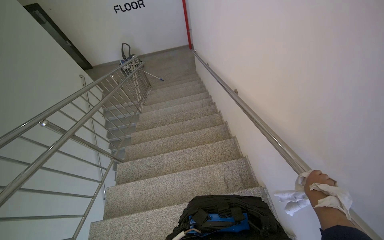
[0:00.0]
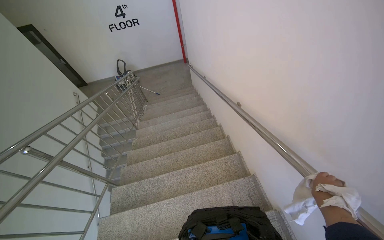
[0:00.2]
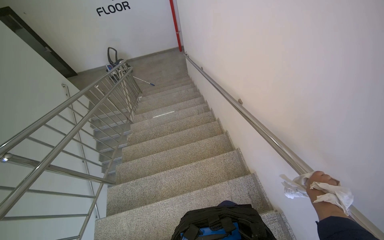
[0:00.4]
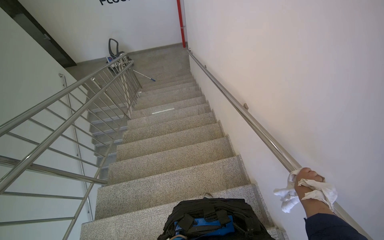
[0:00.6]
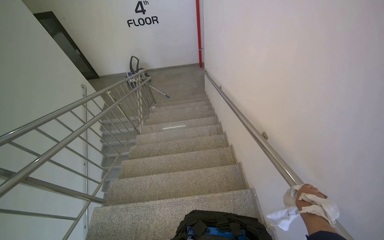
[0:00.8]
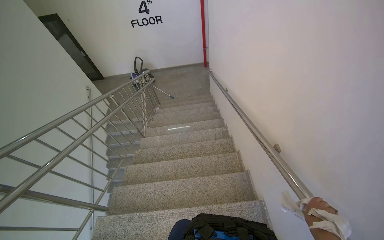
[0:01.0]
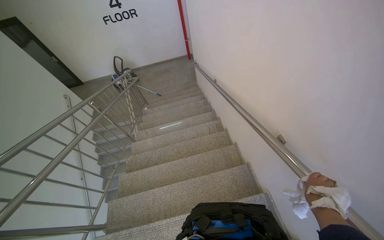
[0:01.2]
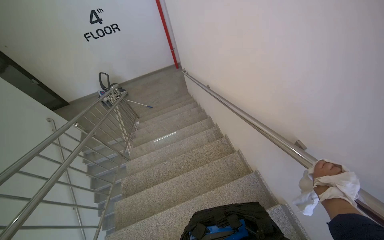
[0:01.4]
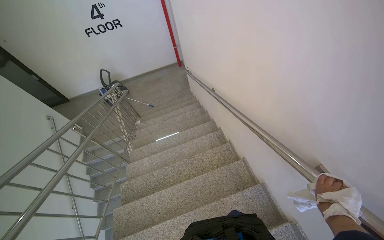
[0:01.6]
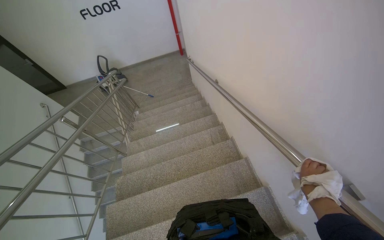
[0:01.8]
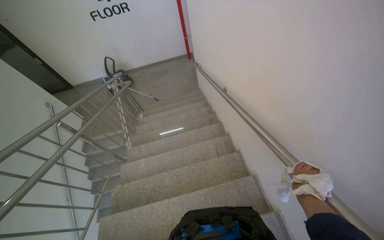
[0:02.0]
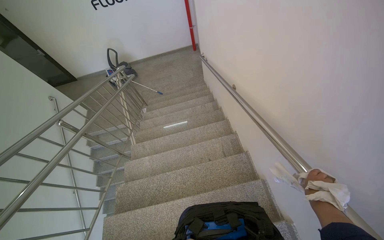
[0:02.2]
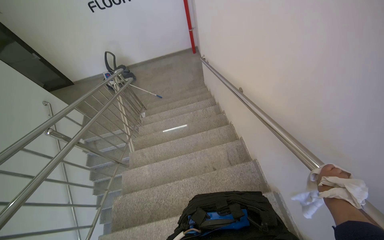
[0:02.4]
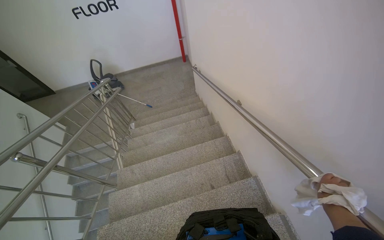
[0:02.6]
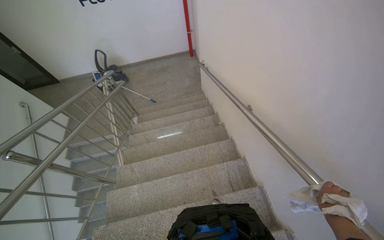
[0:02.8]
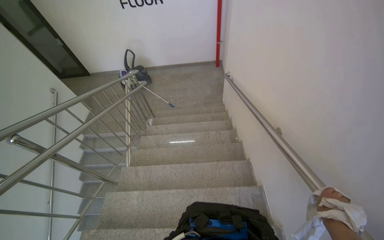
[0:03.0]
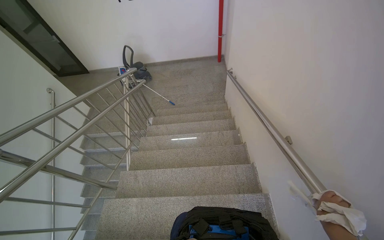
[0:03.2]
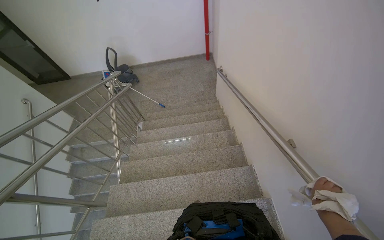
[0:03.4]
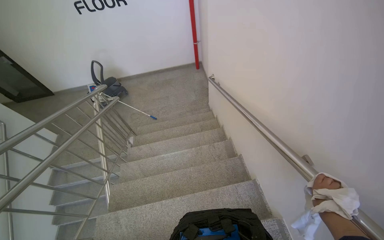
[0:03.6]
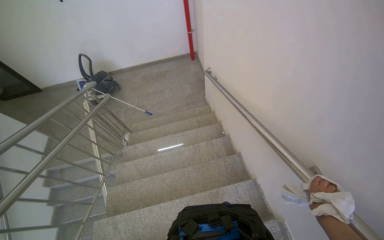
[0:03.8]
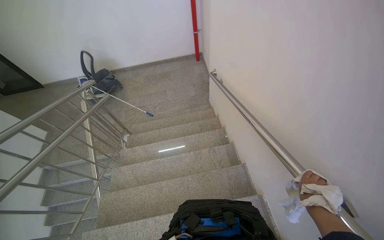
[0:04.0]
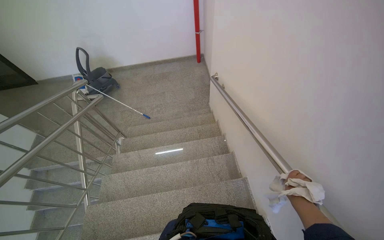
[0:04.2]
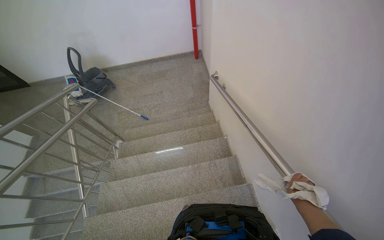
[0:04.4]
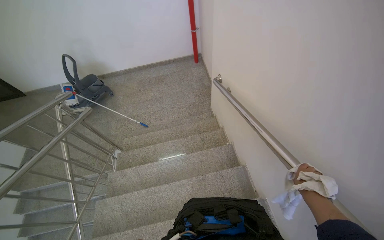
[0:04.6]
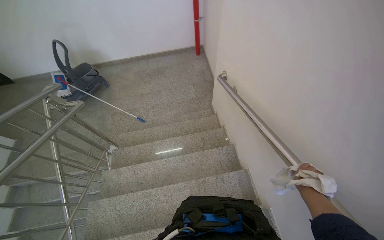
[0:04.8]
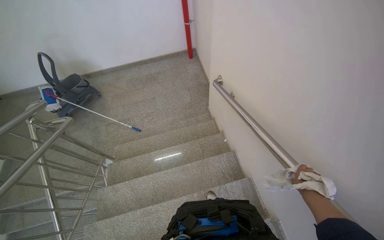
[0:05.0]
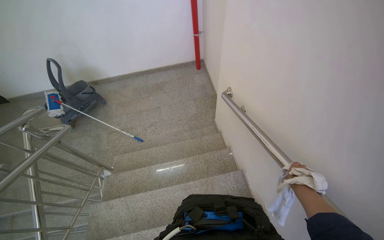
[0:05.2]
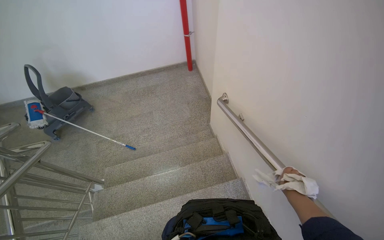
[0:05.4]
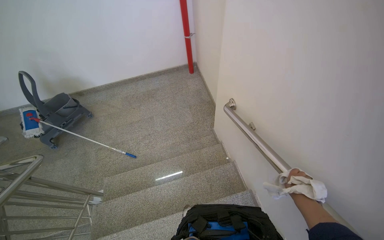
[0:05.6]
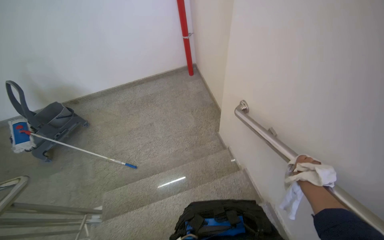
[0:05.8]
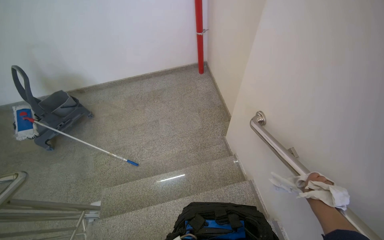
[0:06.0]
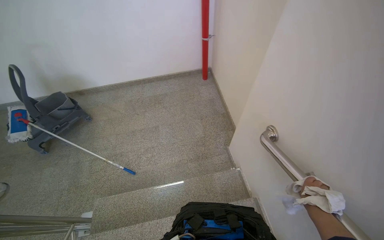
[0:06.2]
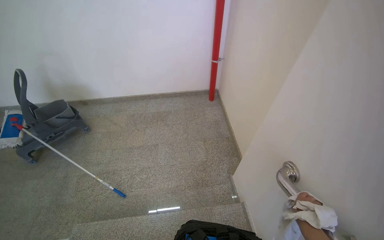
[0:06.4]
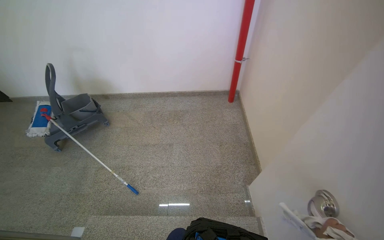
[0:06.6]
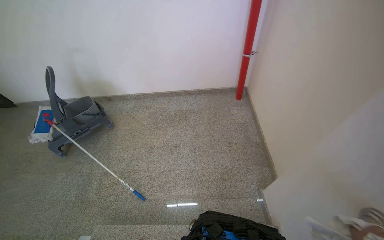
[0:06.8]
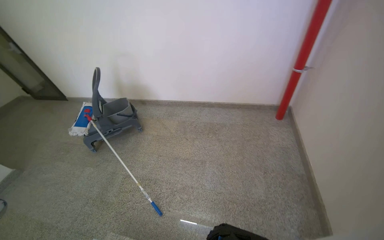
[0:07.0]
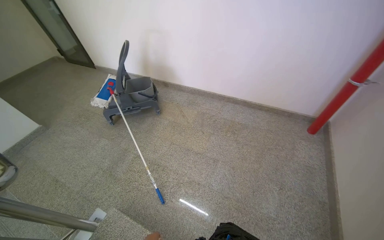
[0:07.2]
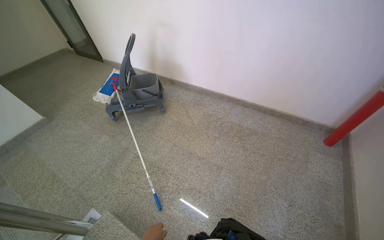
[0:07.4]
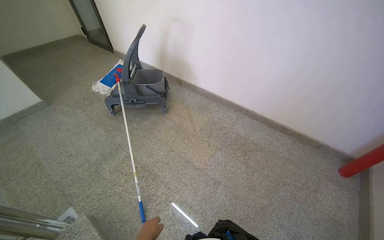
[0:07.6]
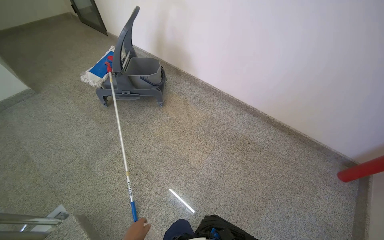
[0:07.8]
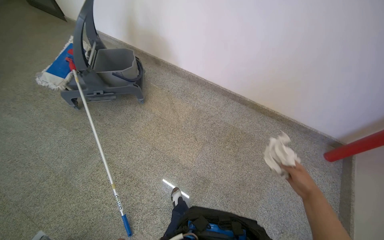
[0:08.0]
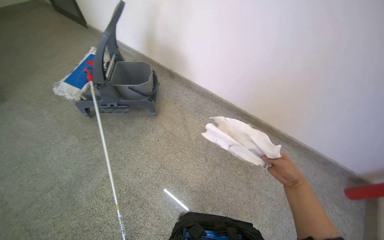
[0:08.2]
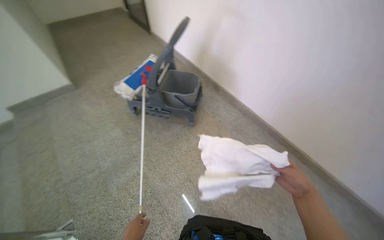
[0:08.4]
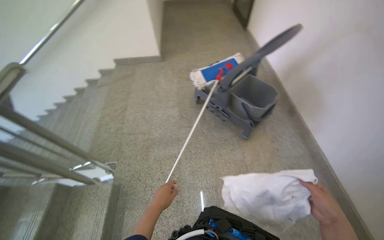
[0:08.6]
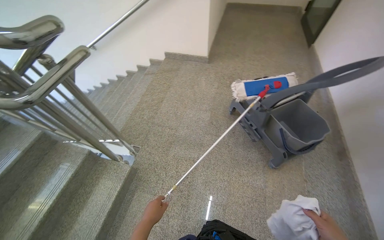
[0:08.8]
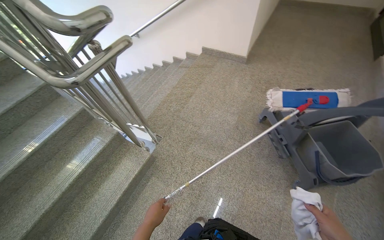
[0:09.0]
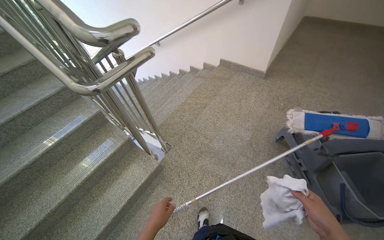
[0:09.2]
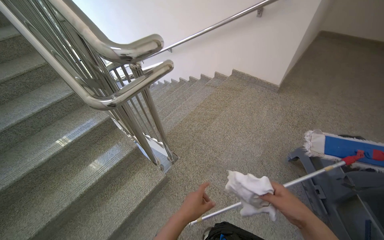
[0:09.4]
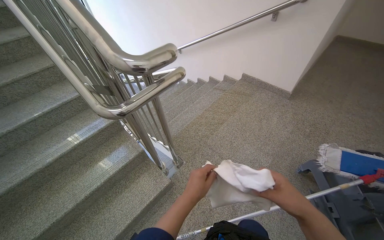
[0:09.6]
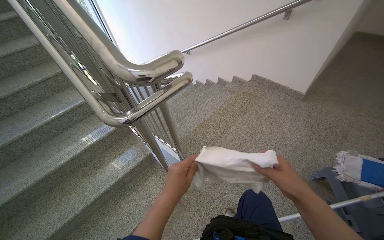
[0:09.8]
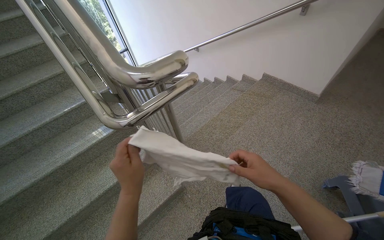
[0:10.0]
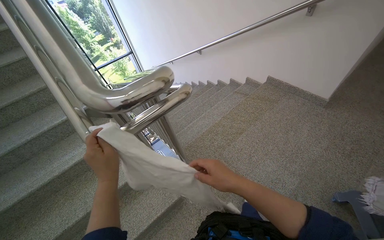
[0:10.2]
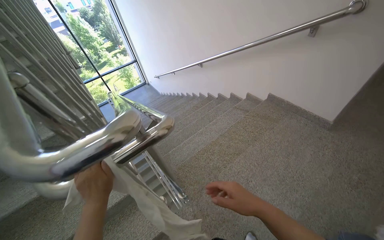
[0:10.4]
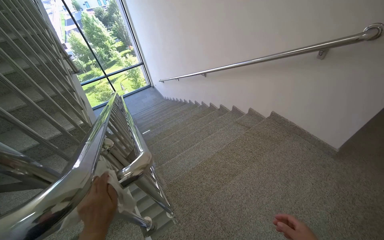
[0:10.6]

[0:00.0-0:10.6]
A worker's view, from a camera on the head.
Job: wiping surfaces.
The whole recording: Wiping staircase handrails. The worker wipes the staircase handrails with a cloth.
0:00.0 to 0:01.6: The camera travels about 90 cm.
0:01.6 to 0:03.0: The camera travels some 90 cm.
0:03.0 to 0:04.6: The camera travels approximately 90 cm.
0:04.6 to 0:06.0: The camera is carried roughly 80 cm.
0:06.0 to 0:07.6: The camera is carried roughly 1 m. The wearer's head swings approximately 50 degrees to the left.
0:07.6 to 0:09.0: The camera travels approximately 60 cm. The head rotates roughly 80 degrees to the left.
0:09.0 to 0:10.6: The camera travels about 60 cm. The head rotates about 25 degrees to the left.

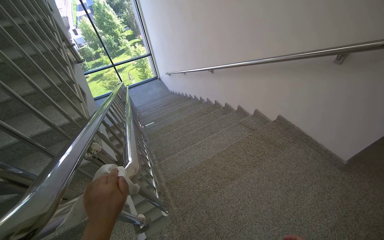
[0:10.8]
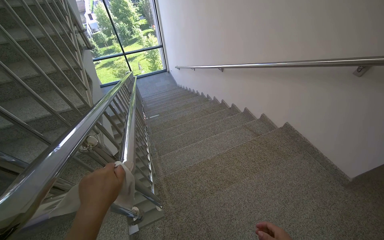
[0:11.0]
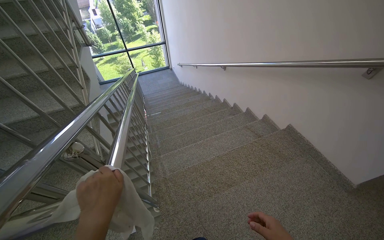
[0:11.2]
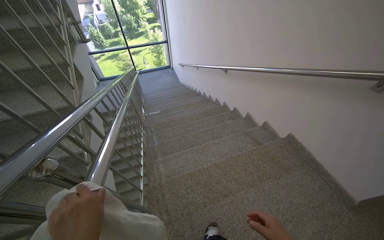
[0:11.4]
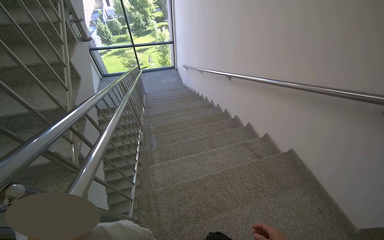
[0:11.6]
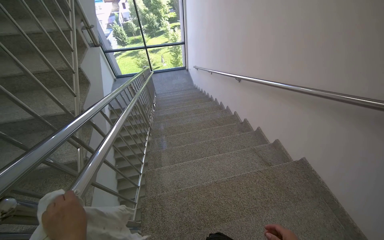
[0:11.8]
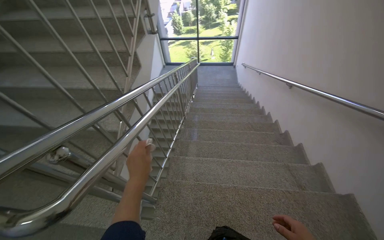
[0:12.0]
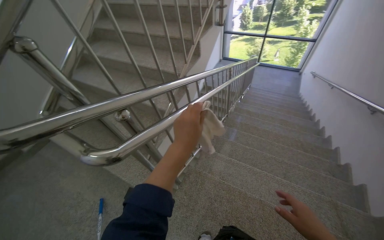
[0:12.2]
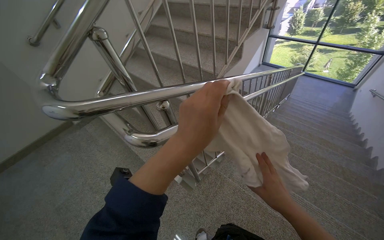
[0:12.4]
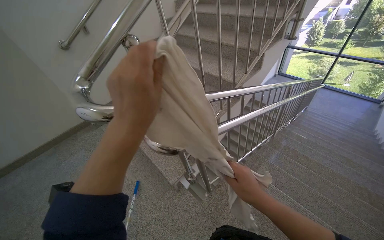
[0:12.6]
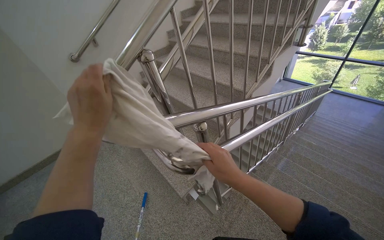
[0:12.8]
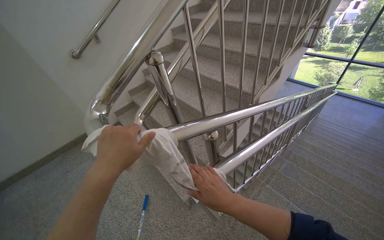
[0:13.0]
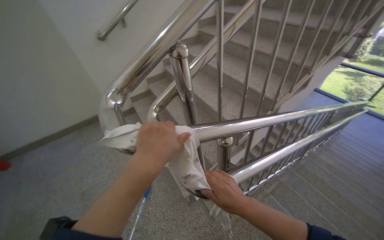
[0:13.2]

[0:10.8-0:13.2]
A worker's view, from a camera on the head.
Job: wiping surfaces.
The whole recording: Wiping staircase handrails. The worker wipes the staircase handrails with a cloth.
0:10.8 to 0:12.0: The wearer's head swings about 35 degrees to the left.
0:12.0 to 0:13.2: The head turns to the left by about 50 degrees.

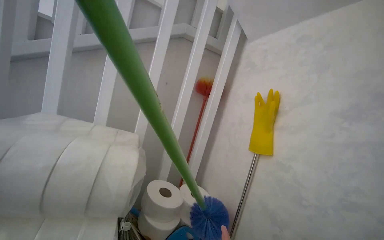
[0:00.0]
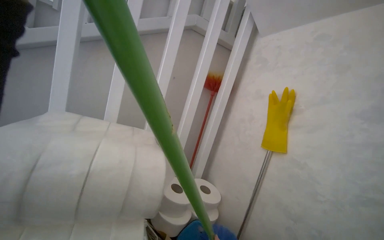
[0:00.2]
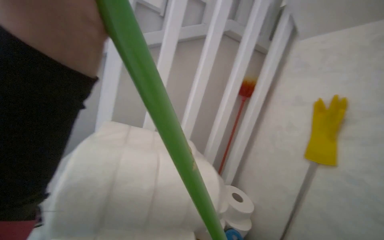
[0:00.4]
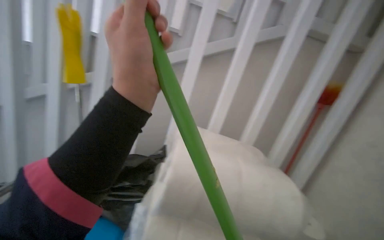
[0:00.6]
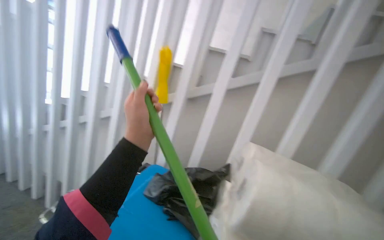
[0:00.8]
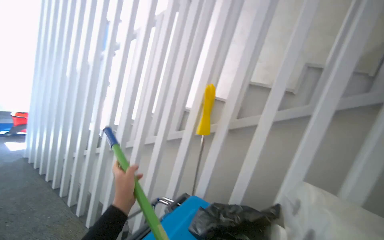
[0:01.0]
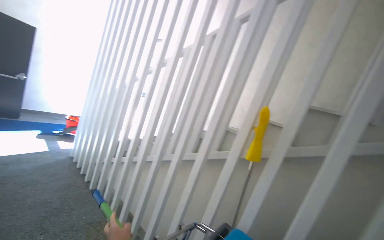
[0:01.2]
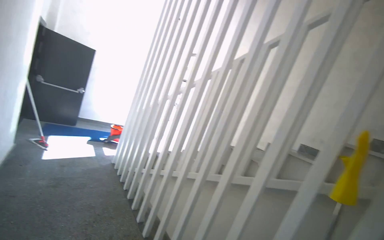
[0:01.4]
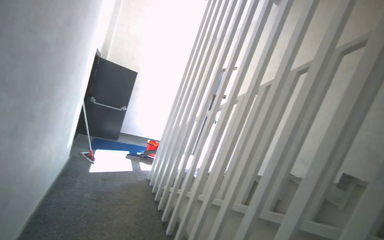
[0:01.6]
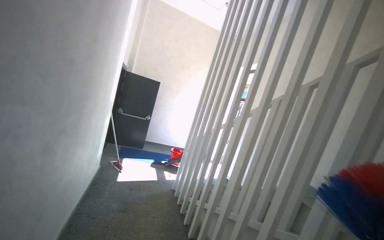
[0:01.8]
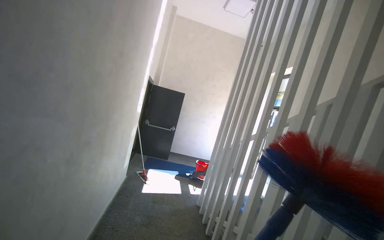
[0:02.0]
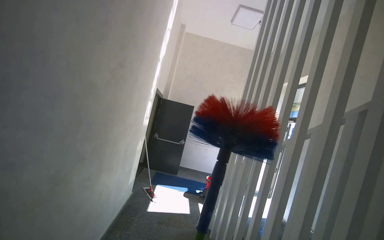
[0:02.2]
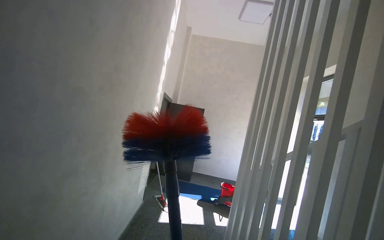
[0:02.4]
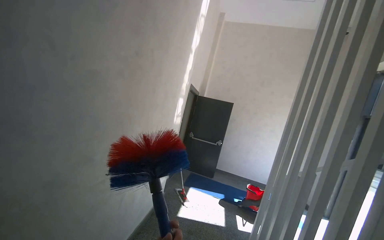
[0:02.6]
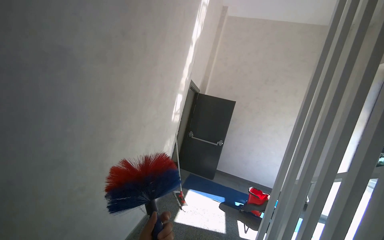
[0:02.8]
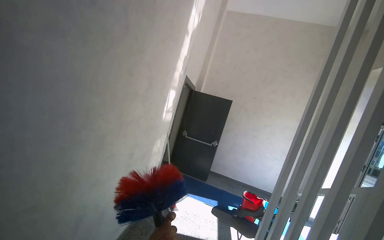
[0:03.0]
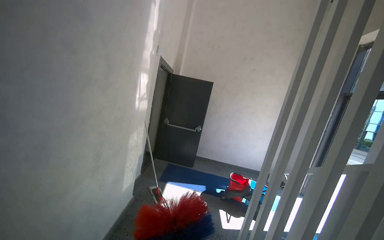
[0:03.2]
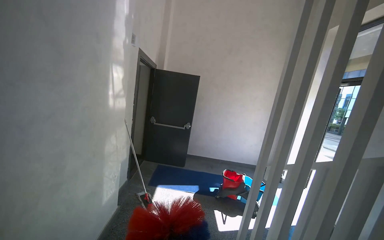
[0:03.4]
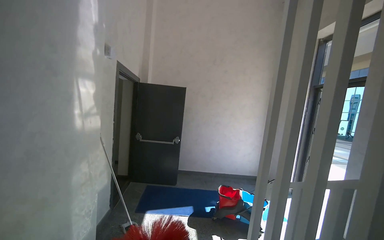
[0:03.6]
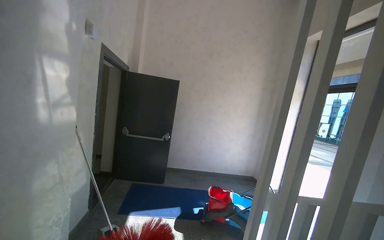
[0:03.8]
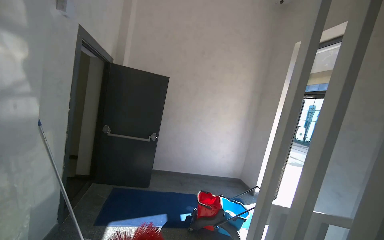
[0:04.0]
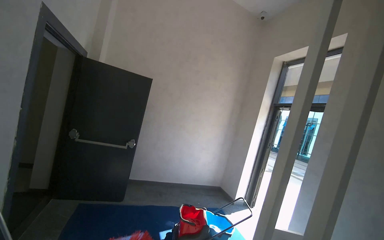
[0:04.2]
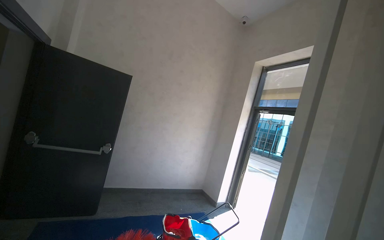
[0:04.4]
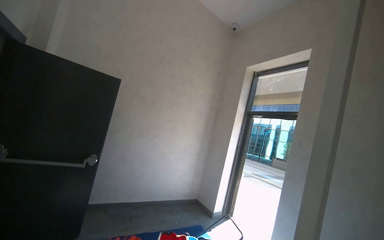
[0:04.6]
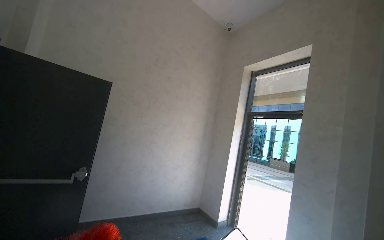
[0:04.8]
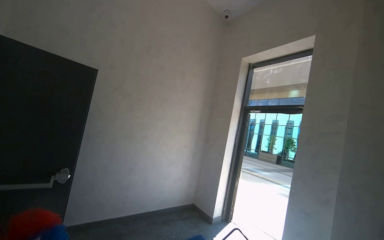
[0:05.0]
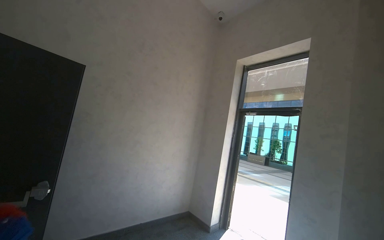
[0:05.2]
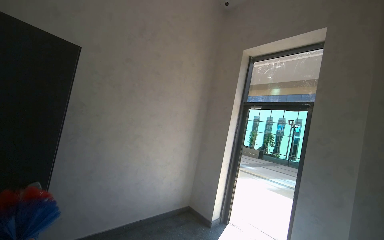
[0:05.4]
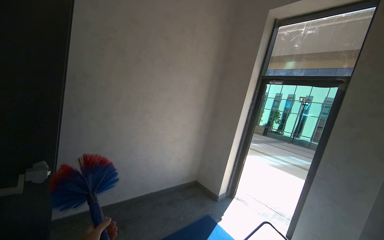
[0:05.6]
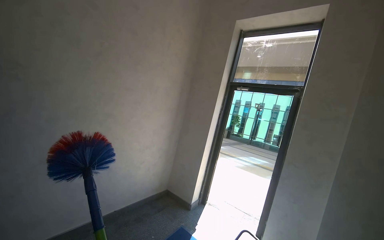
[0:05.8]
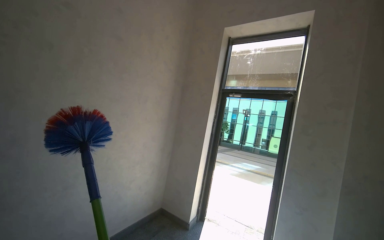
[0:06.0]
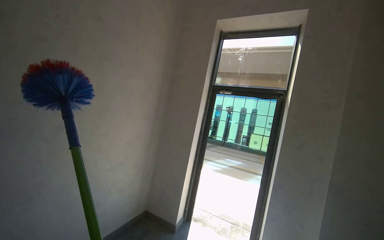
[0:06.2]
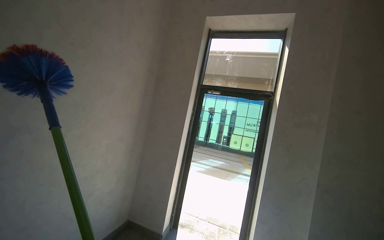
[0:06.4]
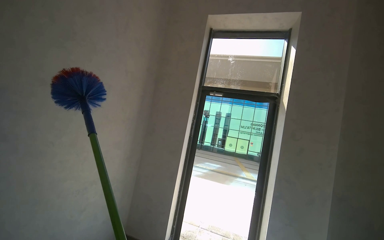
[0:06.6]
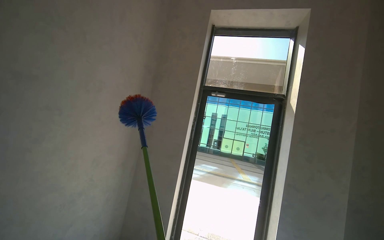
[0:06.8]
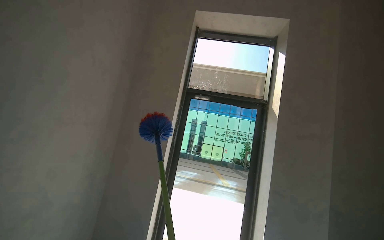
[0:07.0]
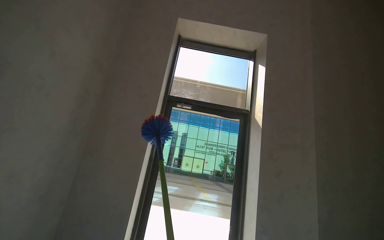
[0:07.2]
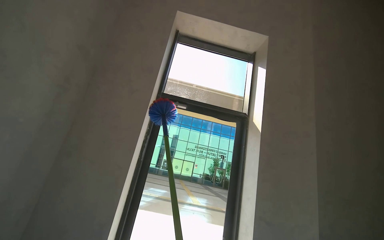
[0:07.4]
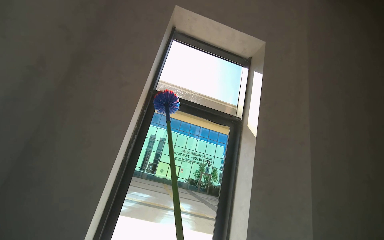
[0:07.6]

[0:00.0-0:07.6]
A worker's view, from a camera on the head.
Job: wiping surfaces.
The whole recording: Dusting window and wall. The worker dusts the window frame and adjacent wall corner with a long-handled duster.
0:00.0 to 0:01.6: The camera travels about 1 m. The wearer looks about 80 degrees further to the left. The camera pitches upward, by approximately 30 degrees.
0:01.6 to 0:03.0: The camera travels about 1 m. The camera sweeps to the left, by some 40 degrees.
0:03.0 to 0:04.6: The head travels about 1.5 m. The view pans to the right by approximately 45 degrees.
0:04.6 to 0:06.0: The head travels some 1.5 m. The view pans to the right by approximately 25 degrees.
0:06.0 to 0:07.6: The camera travels roughly 1 m. The view swings some 40 degrees to the right.
